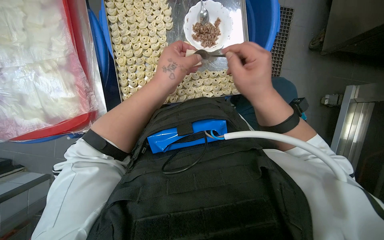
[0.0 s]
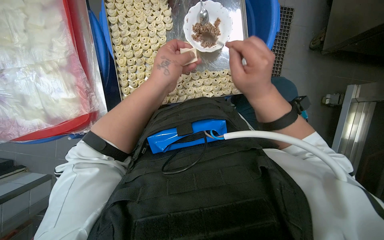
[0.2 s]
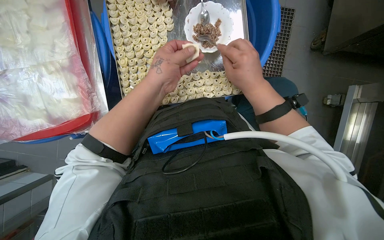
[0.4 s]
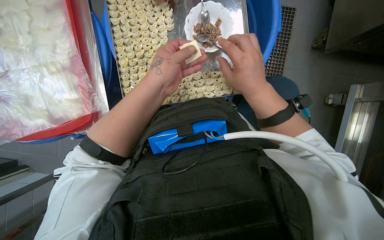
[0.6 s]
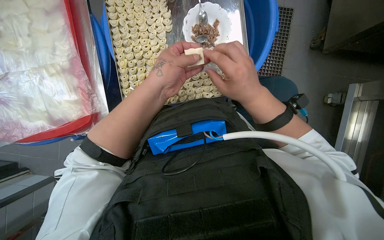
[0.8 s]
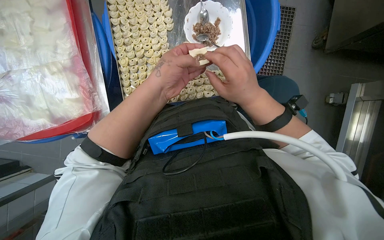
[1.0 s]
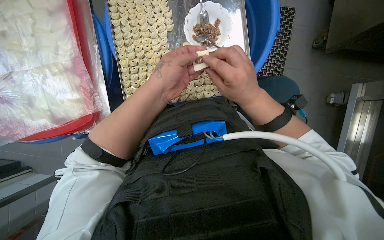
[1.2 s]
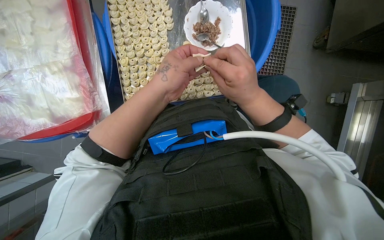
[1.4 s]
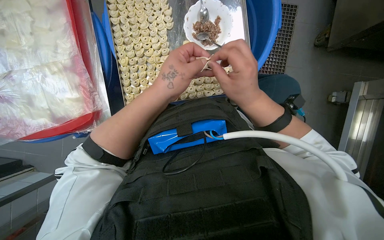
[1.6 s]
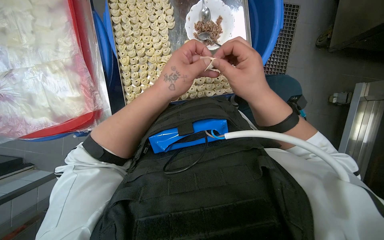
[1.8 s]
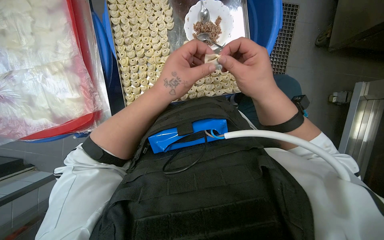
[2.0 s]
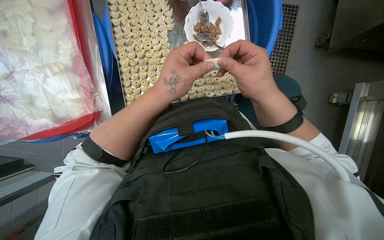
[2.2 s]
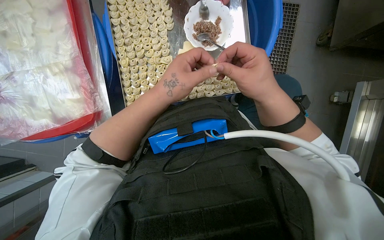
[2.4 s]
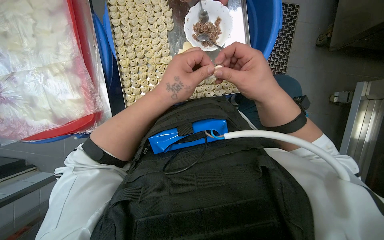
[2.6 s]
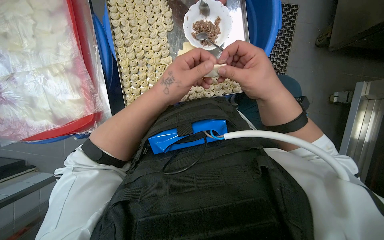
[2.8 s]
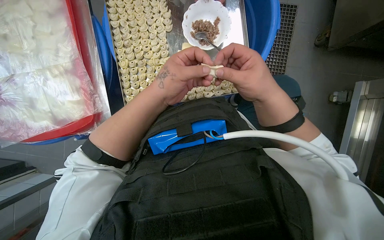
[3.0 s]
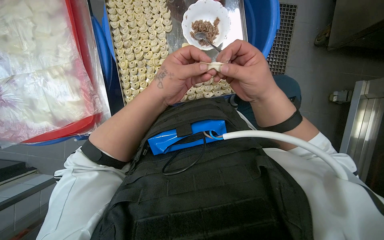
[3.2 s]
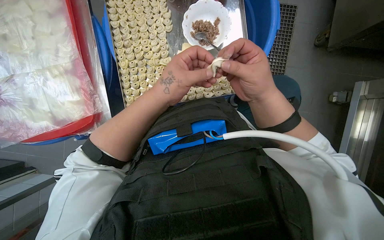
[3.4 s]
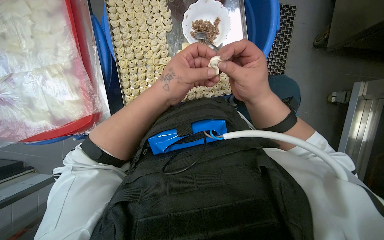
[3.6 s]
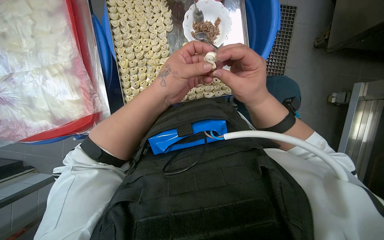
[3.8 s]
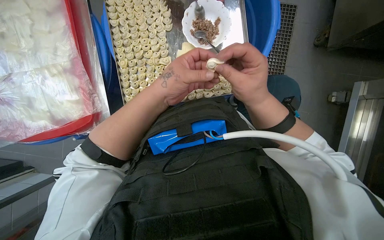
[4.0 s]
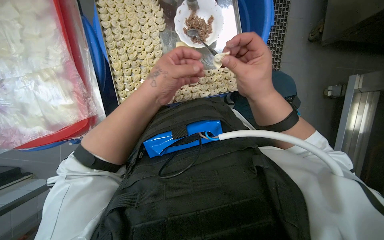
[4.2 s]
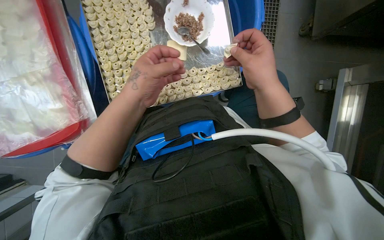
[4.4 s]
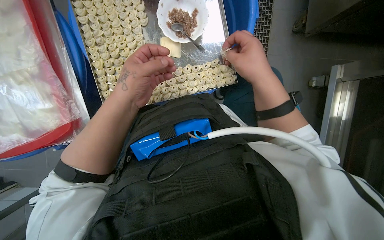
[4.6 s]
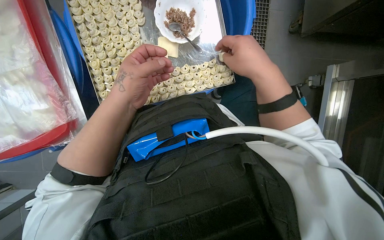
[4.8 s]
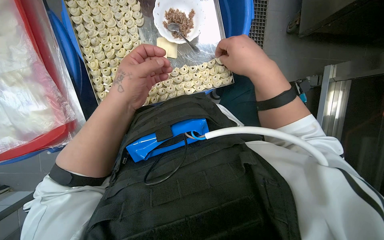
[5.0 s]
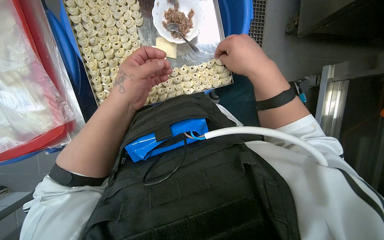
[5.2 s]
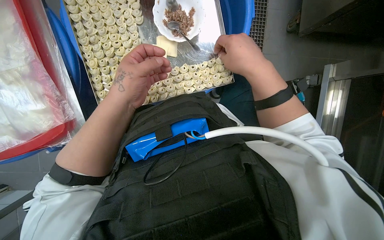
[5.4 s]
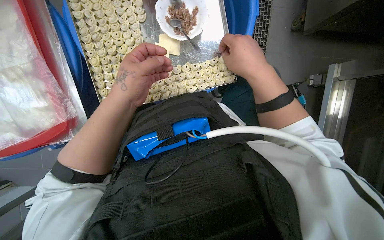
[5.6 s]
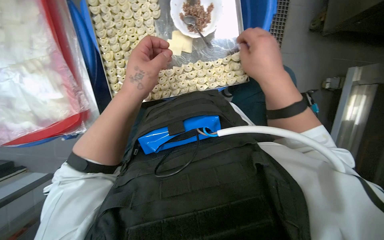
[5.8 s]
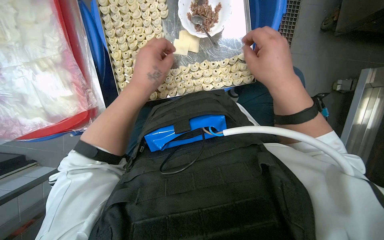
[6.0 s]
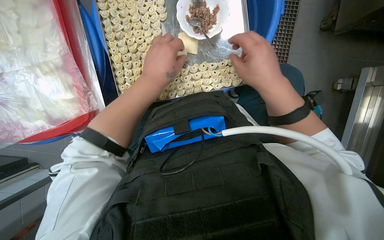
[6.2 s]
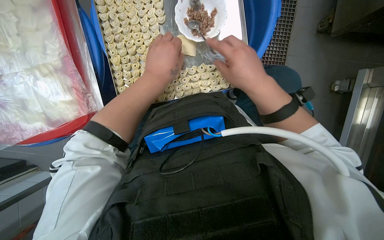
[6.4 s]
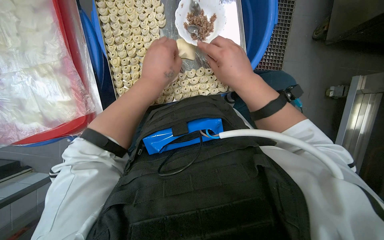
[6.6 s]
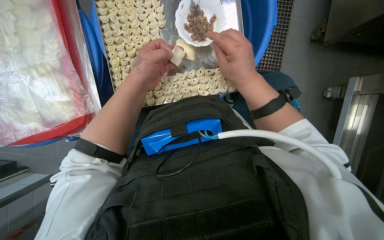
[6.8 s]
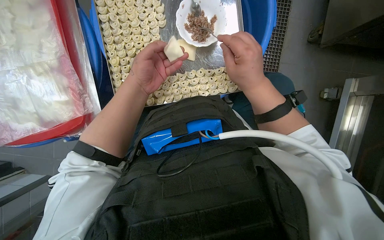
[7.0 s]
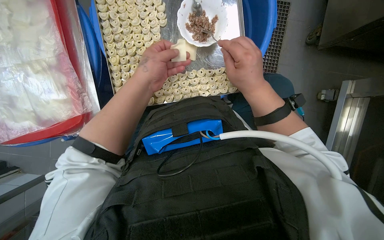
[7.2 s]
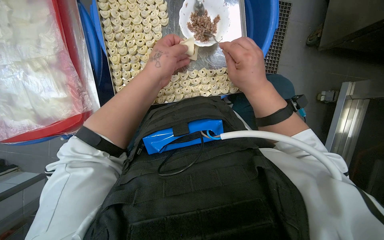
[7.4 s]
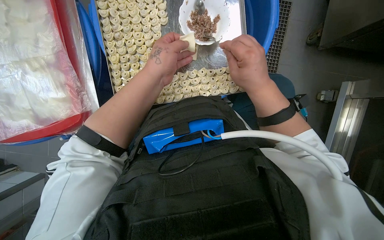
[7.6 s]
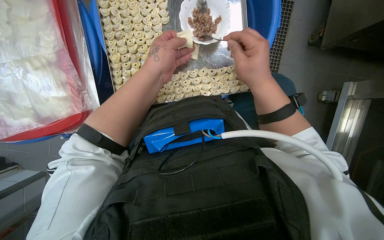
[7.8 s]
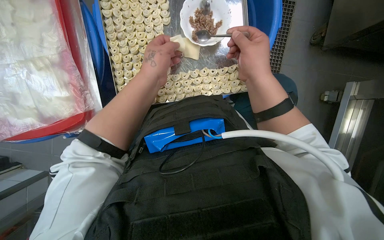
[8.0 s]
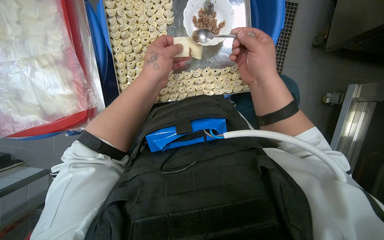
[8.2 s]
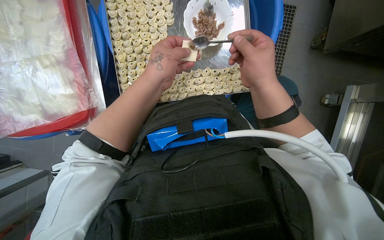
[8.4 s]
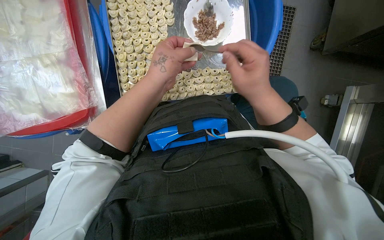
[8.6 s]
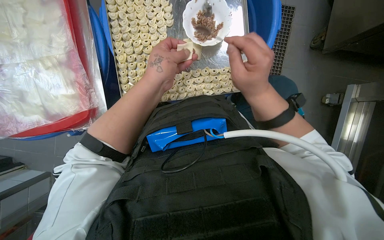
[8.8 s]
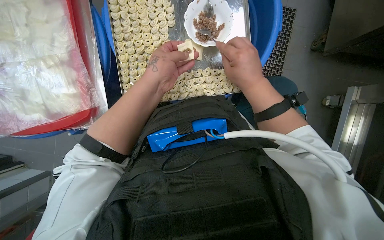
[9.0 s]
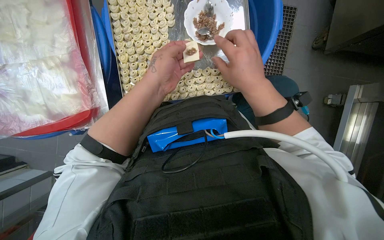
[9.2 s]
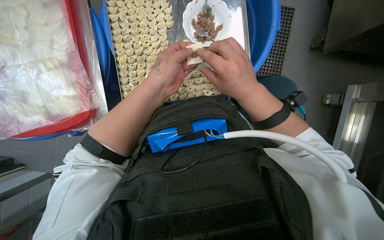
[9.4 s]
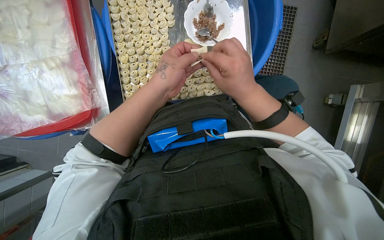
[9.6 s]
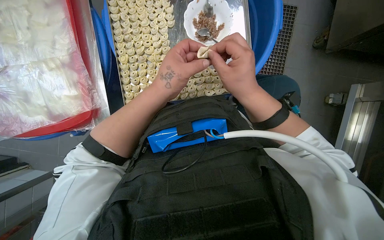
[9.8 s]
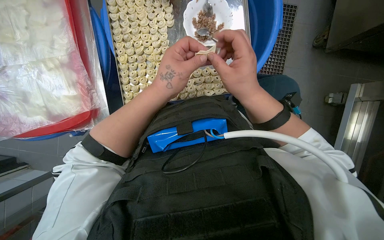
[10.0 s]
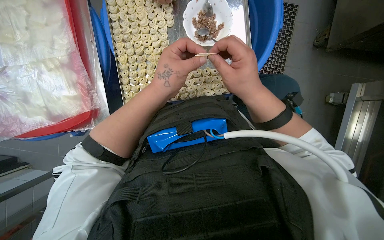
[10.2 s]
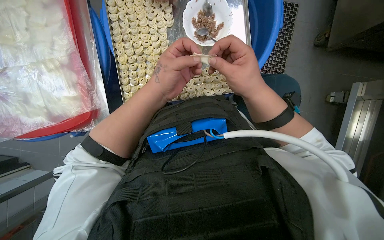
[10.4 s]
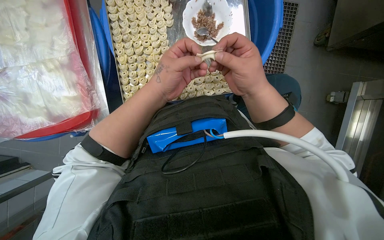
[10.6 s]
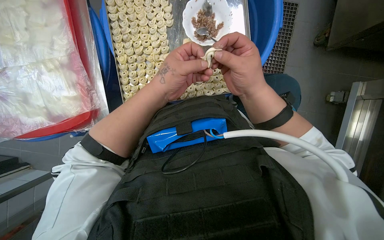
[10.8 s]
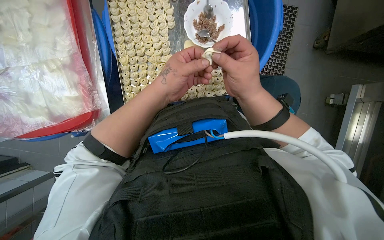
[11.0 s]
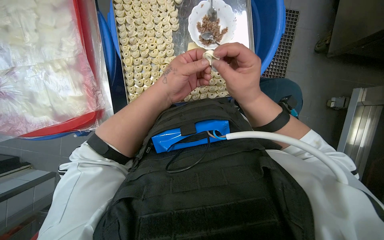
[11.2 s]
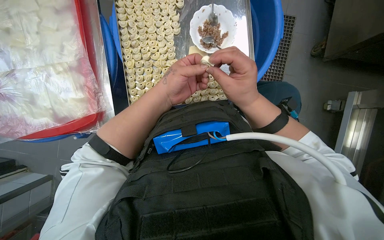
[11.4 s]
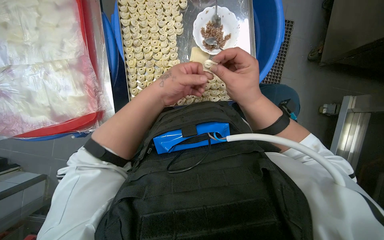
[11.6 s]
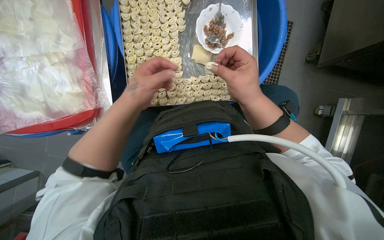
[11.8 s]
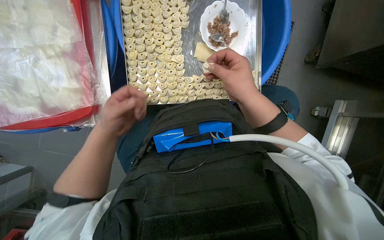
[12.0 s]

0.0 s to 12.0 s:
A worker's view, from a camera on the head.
Job: preparing food.
The whole recording: Filling dough pieces with meat. The worker continues to fill dough pieces with meat and shape them before placing them on a tray.
0.0 to 10.4 s: The hands make small movements and keep their place.
10.4 to 12.0 s: The left hand moves to the left and down the picture, approximately 15 cm.

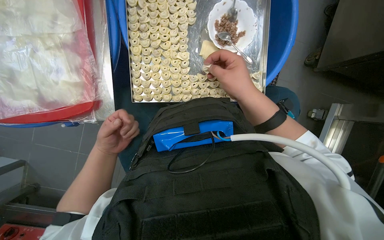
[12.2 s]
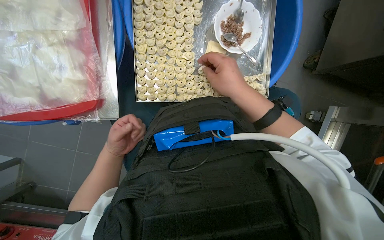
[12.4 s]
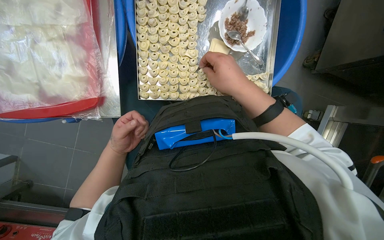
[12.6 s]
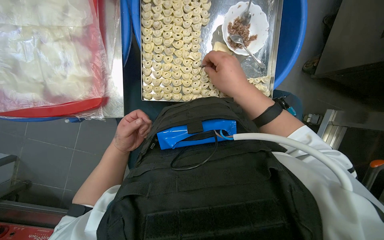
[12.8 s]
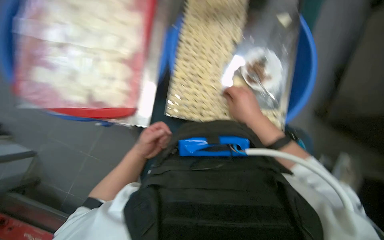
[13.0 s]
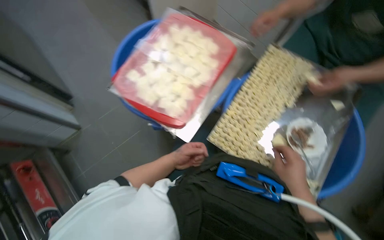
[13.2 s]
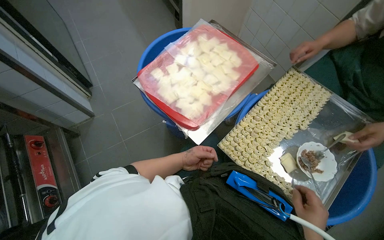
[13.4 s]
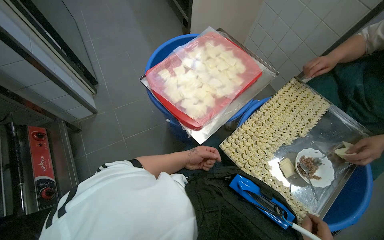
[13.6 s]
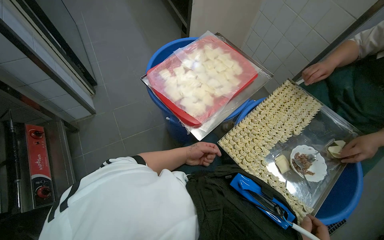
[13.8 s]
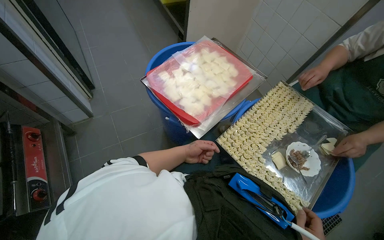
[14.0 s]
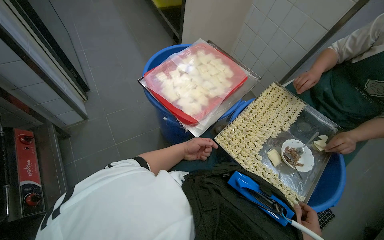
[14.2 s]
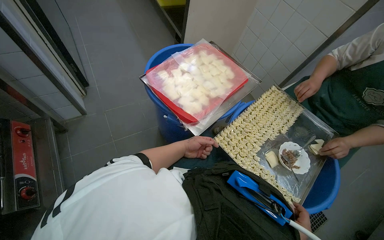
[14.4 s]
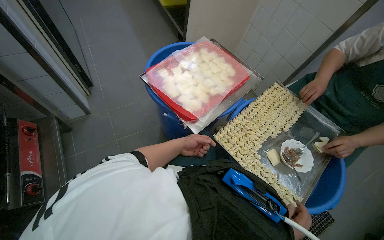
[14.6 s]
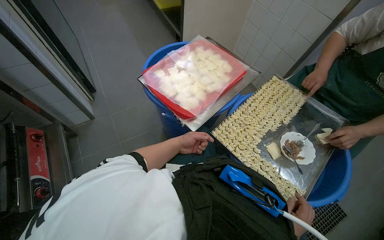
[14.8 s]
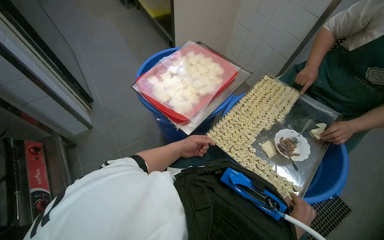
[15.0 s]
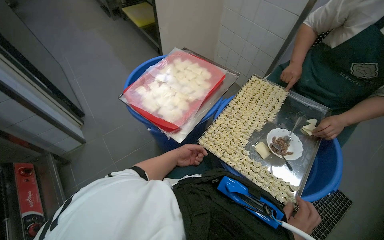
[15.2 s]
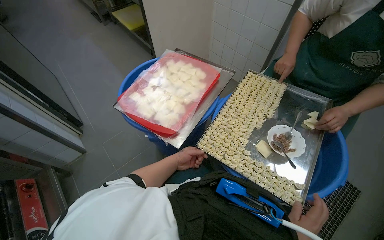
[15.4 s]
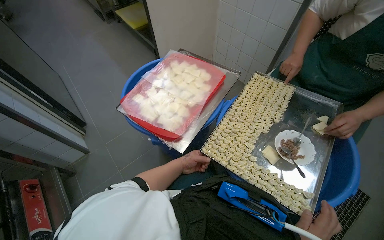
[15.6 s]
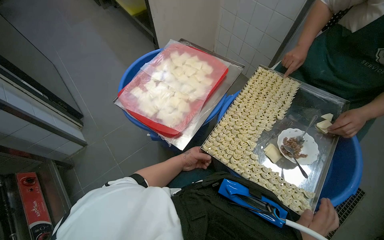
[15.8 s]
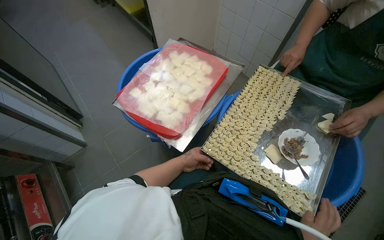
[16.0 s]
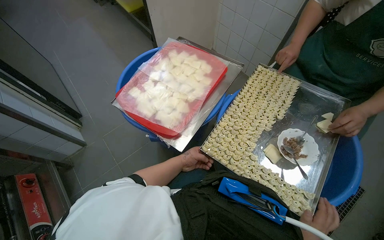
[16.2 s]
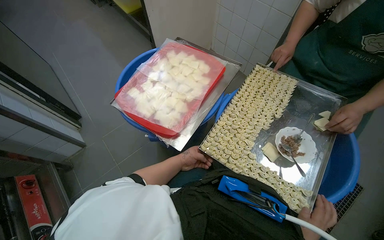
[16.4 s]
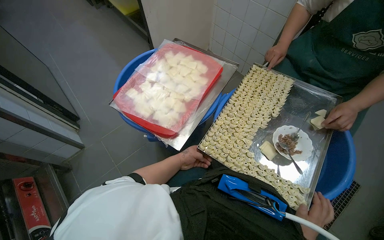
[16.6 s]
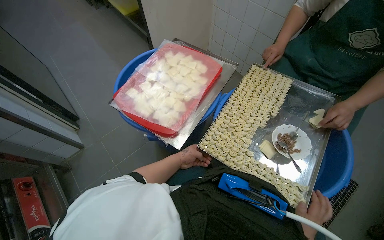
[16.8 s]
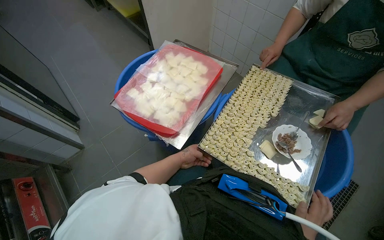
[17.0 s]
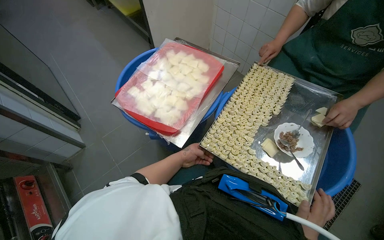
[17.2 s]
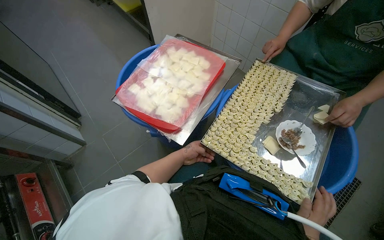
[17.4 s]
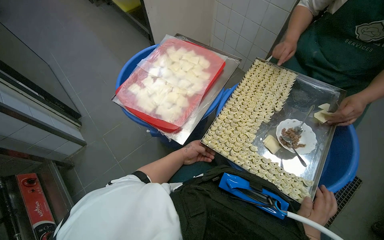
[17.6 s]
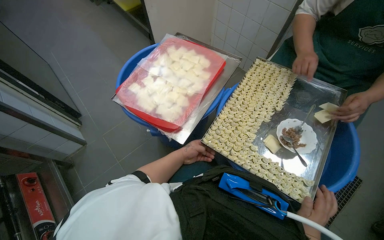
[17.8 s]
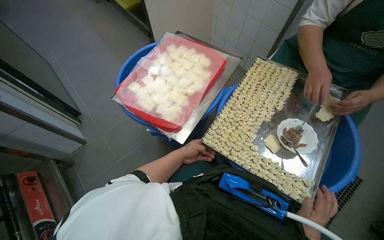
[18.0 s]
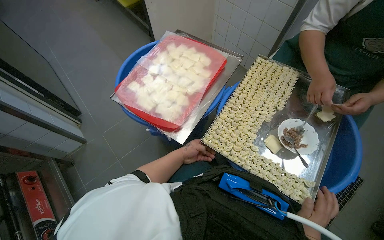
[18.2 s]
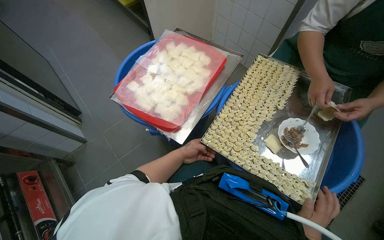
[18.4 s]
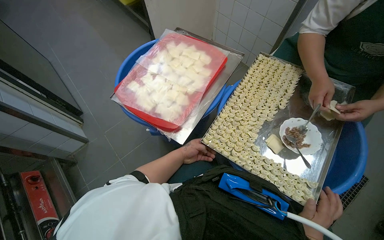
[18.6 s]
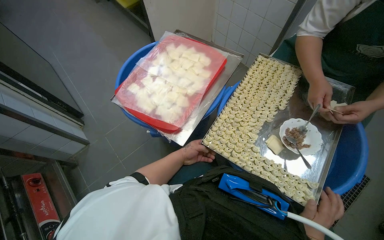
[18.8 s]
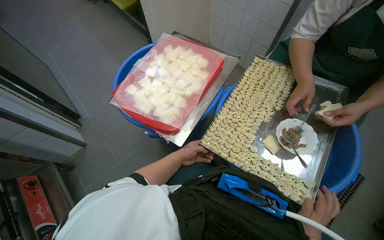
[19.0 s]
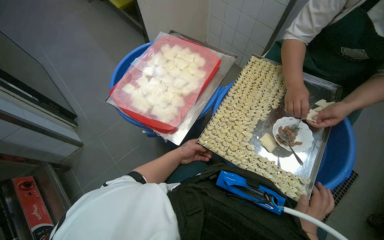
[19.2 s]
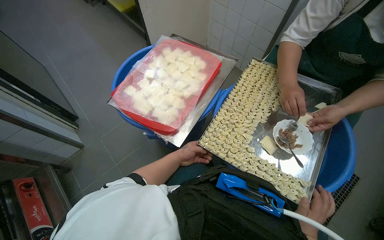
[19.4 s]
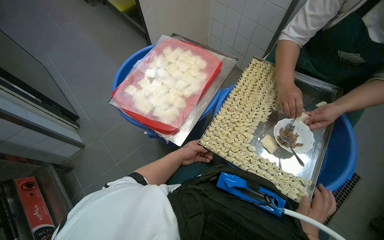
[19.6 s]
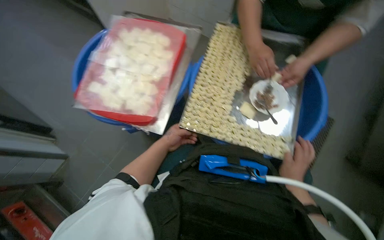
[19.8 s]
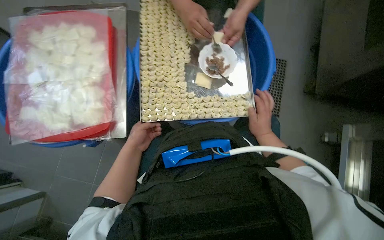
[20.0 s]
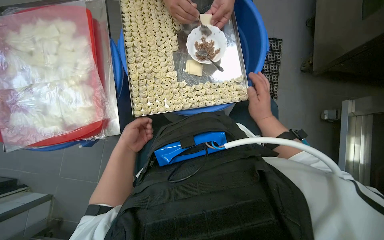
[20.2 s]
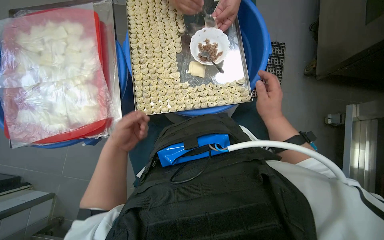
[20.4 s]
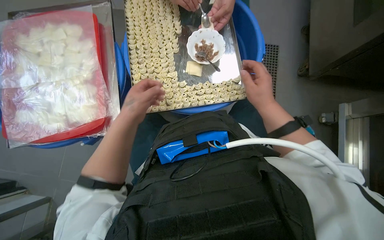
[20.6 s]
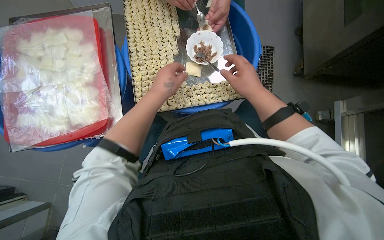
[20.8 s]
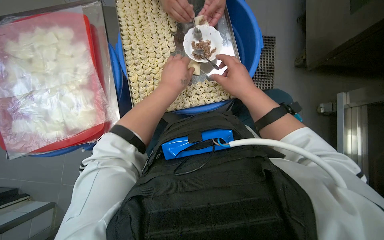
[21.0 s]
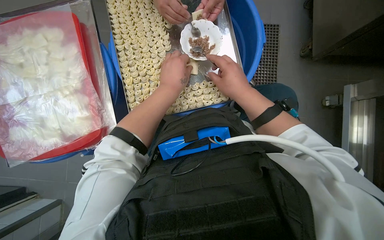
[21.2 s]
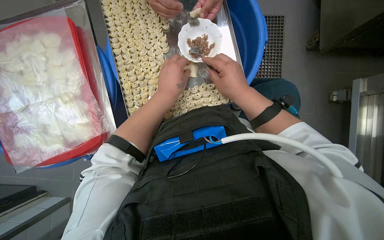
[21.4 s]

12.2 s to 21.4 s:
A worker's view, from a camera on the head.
Job: preparing food.
The whole recording: Filling dough pieces with meat. The worker continues to fill dough pieces with meat and shape them before placing them on a tray.
12.2 to 13.8 s: The head turns to the left by about 55 degrees. The view tips upward by some 30 degrees.
16.8 to 18.4 s: The hands are busy where they are.
19.8 to 21.4 s: The view tips downward by some 20 degrees. The scene rotates counterclockwise by about 30 degrees.
